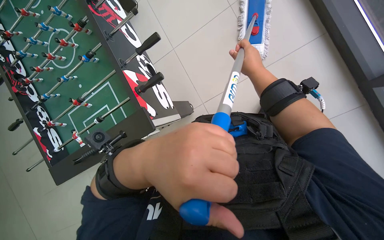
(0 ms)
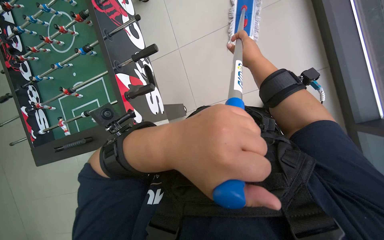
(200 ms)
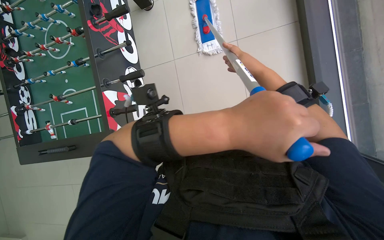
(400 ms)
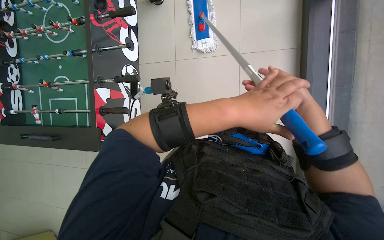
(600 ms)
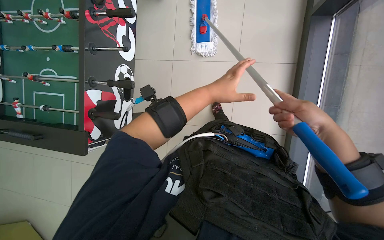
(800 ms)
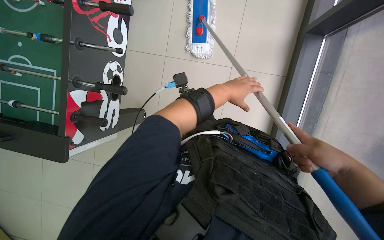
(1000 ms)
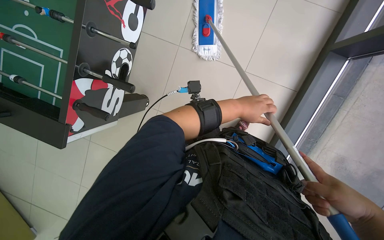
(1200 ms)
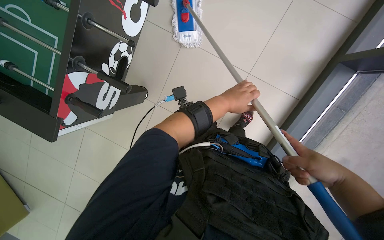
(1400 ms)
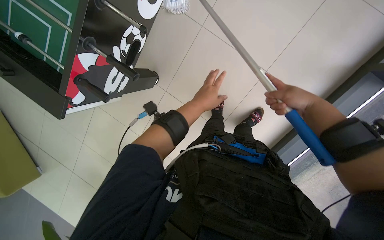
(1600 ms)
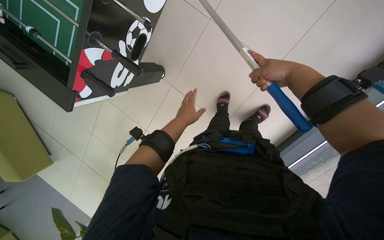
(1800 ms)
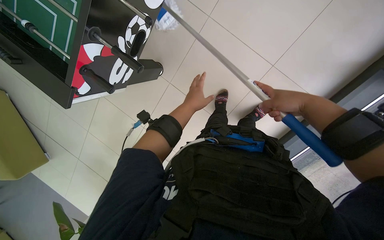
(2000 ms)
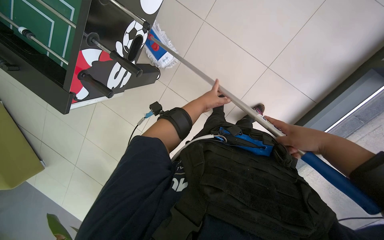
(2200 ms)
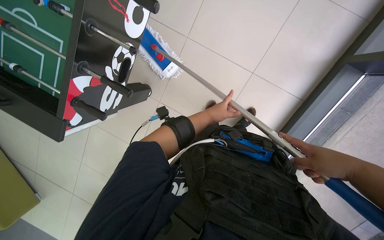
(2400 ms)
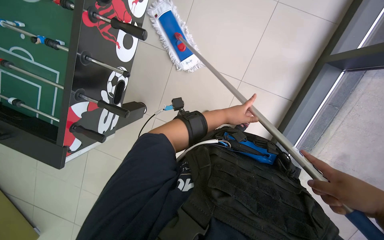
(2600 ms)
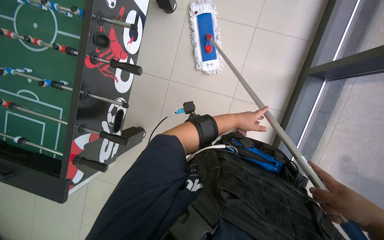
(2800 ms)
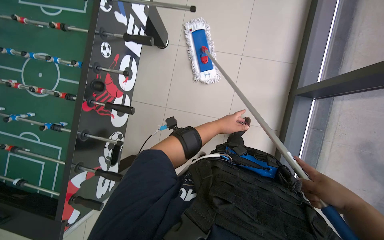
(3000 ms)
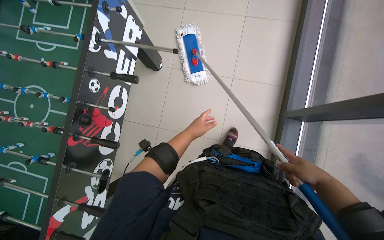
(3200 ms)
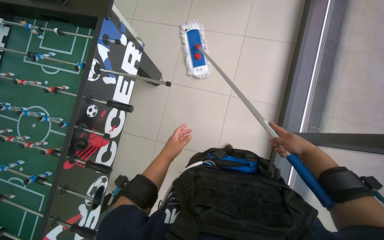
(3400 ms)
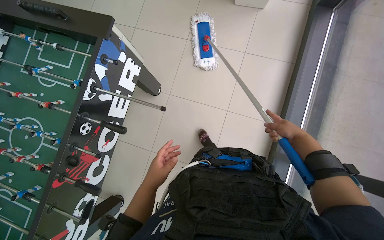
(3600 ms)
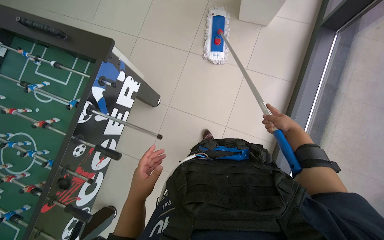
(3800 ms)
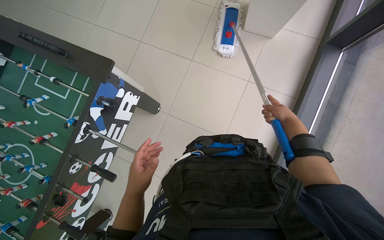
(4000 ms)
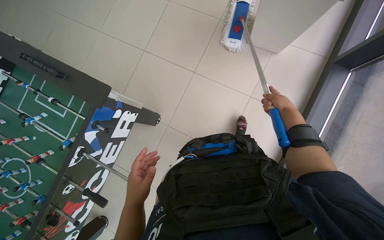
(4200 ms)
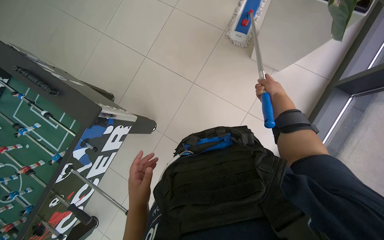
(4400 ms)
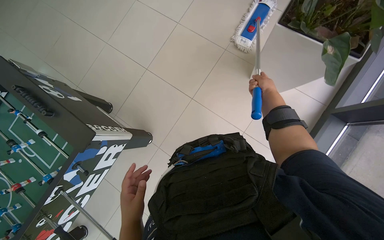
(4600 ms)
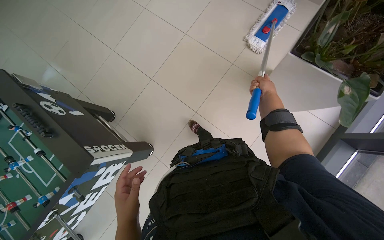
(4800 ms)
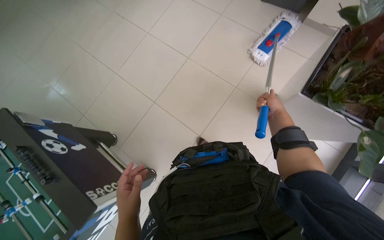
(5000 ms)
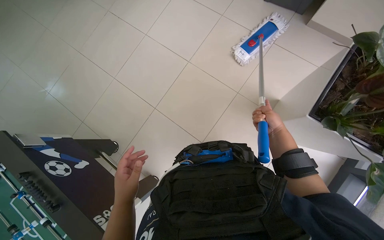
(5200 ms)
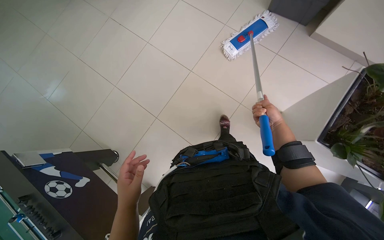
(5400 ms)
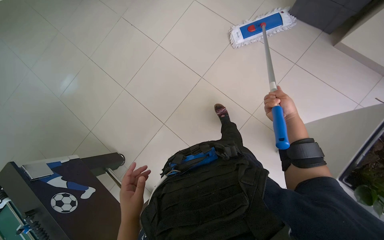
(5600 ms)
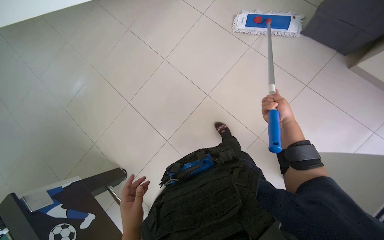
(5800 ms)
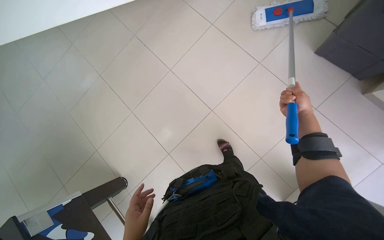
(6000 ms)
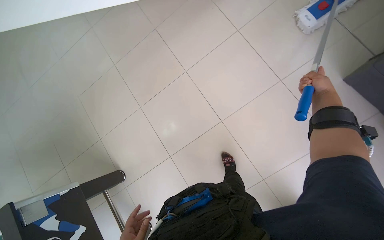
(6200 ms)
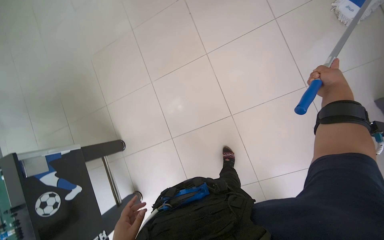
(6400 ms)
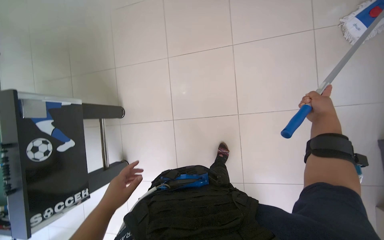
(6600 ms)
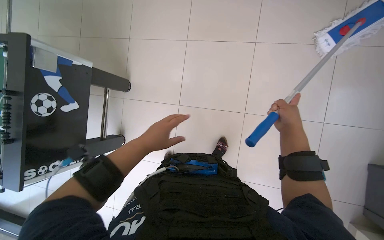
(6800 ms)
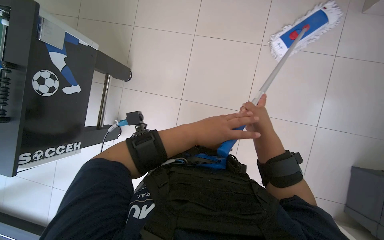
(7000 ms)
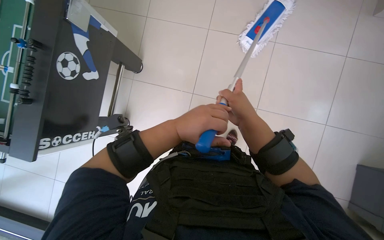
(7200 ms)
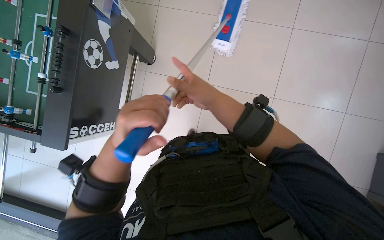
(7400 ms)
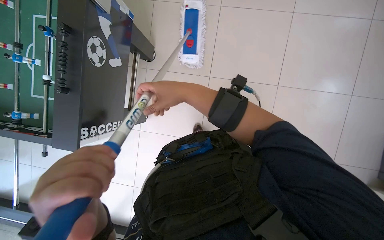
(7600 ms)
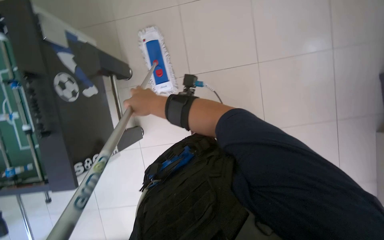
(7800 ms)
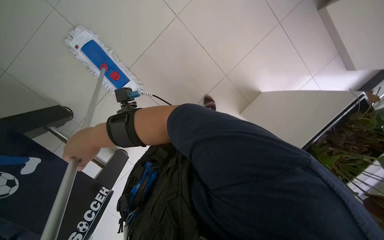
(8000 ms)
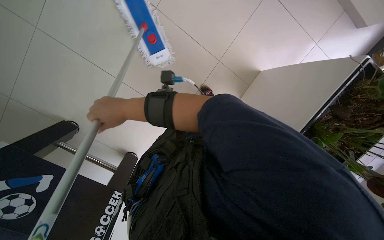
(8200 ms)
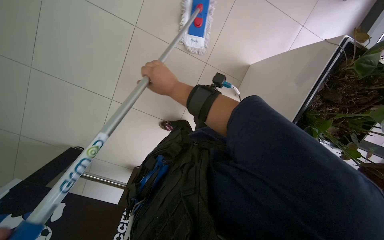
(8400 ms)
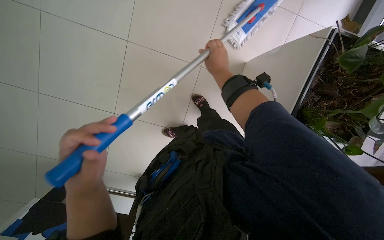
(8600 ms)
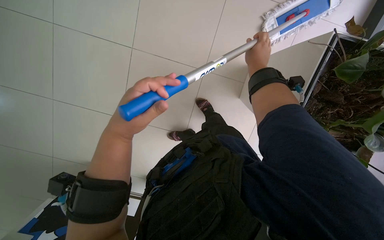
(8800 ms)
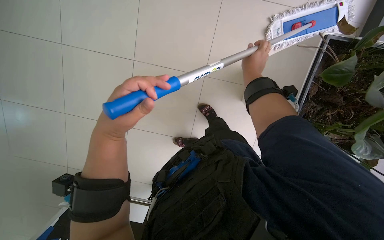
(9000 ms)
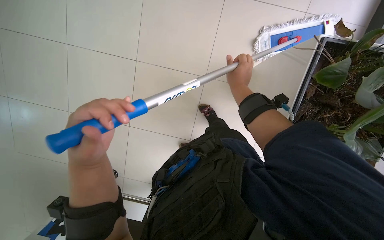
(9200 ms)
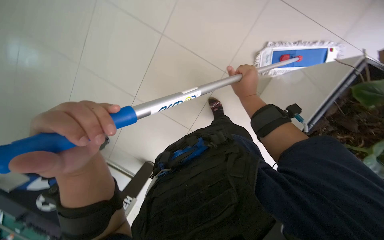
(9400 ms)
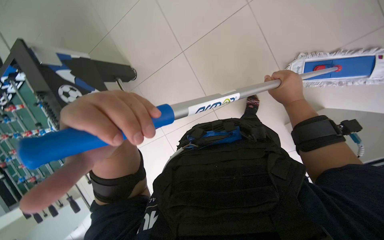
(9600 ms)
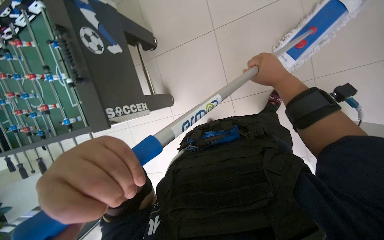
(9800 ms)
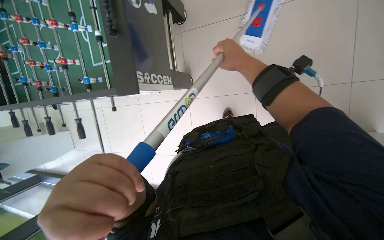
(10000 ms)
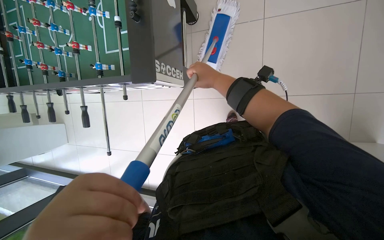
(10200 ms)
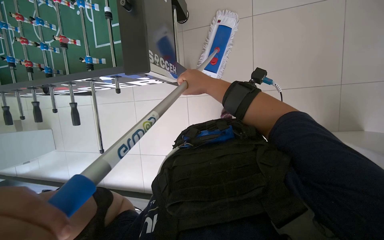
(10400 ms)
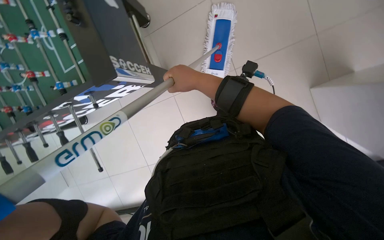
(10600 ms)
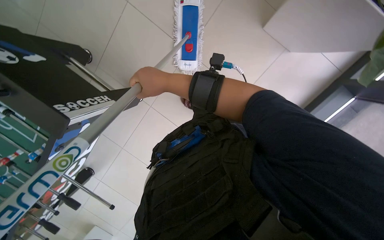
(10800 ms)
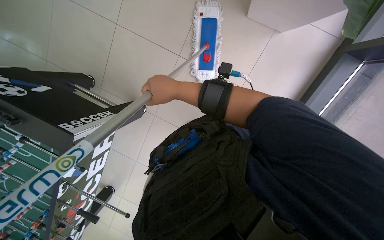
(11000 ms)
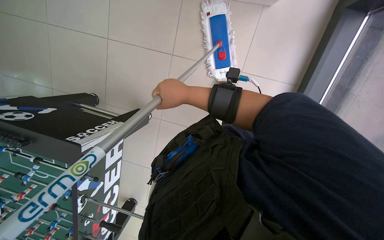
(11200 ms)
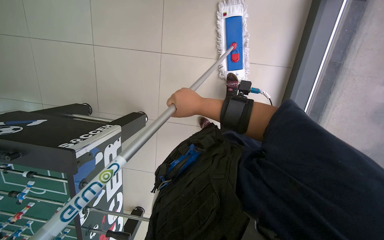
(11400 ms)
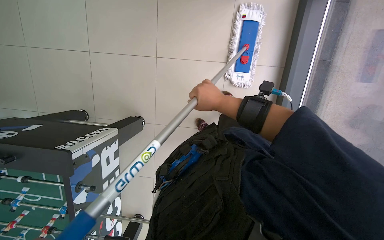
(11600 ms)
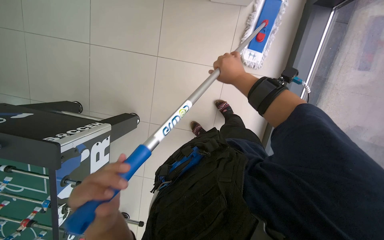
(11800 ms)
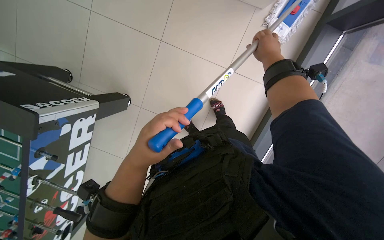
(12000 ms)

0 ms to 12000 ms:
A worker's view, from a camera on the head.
Job: mopping floor.
The whole recording: Mopping the floor. The worker wrings the mop head, attaches it to the handle, and mops the floor.
0 ms to 1600 ms: The head travels some 50 cm. The view tilts some 20 degrees downward. Everything in view rotates roughly 55 degrees clockwise.
1600 ms to 3000 ms: The view tips upward by approximately 20 degrees.
3000 ms to 4400 ms: The head travels about 90 cm.
4400 ms to 6000 ms: The wearer moves roughly 1 m.
6000 ms to 7600 ms: The wearer's head swings about 55 degrees to the left. The wearer looks approximately 20 degrees further downward.
7600 ms to 9000 ms: The right hand travels to the right and up the picture by about 30 cm.
9000 ms to 10400 ms: The right hand goes approximately 40 cm to the left and down the picture.
10400 ms to 12000 ms: The scene rotates counterclockwise by roughly 65 degrees.

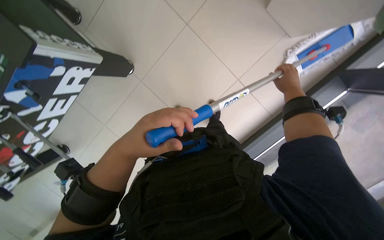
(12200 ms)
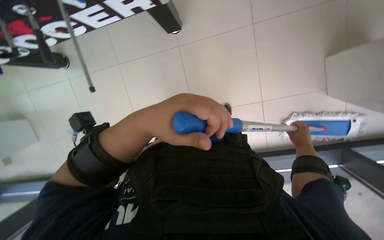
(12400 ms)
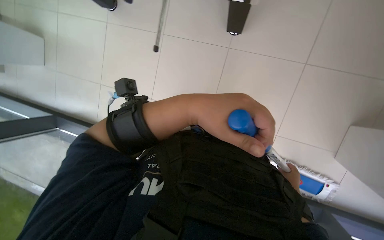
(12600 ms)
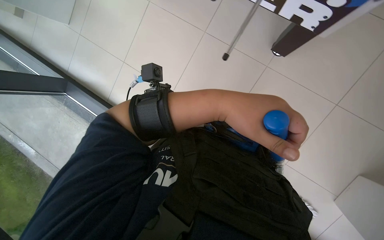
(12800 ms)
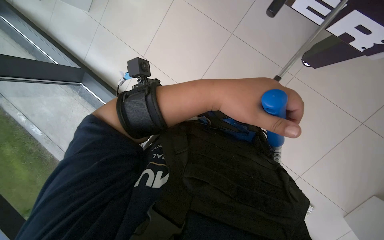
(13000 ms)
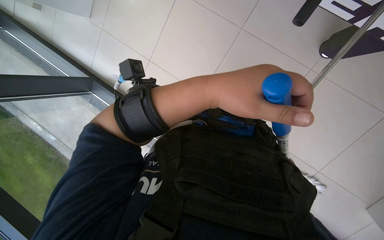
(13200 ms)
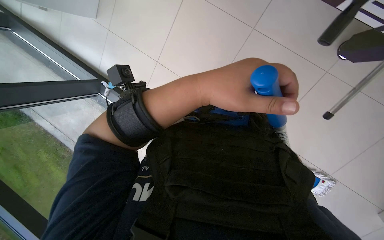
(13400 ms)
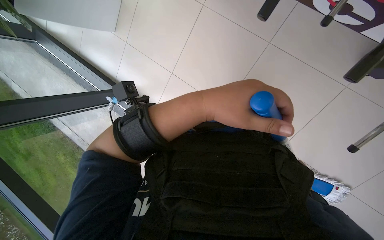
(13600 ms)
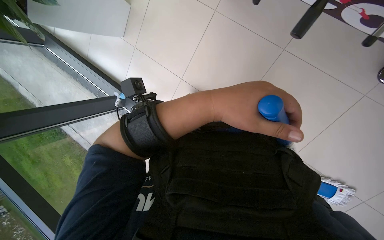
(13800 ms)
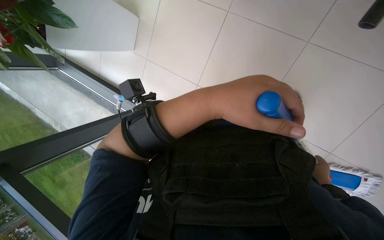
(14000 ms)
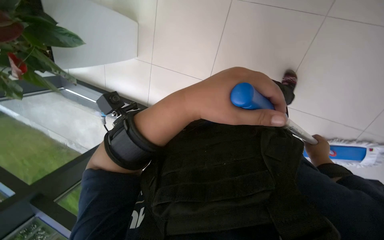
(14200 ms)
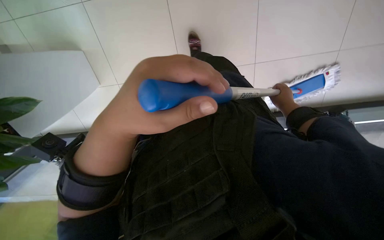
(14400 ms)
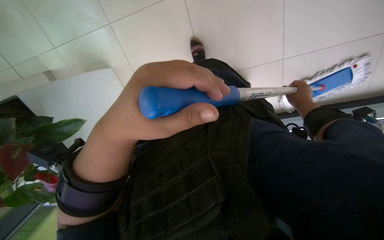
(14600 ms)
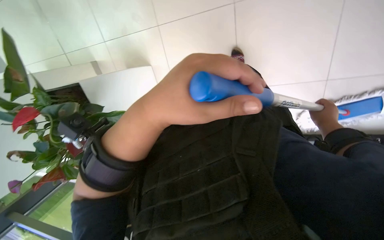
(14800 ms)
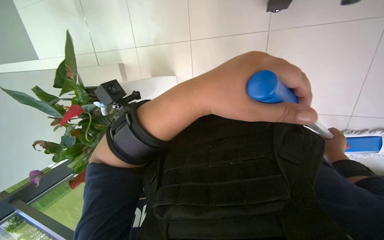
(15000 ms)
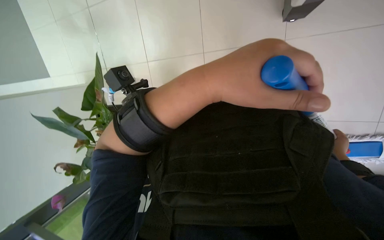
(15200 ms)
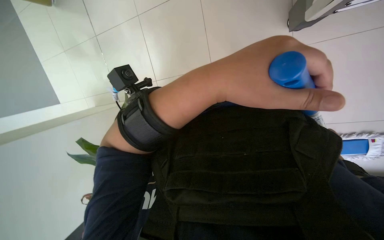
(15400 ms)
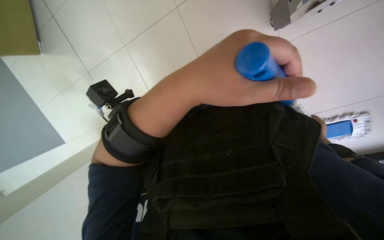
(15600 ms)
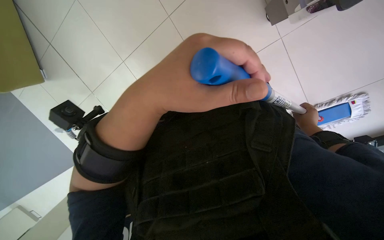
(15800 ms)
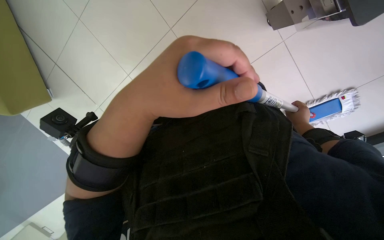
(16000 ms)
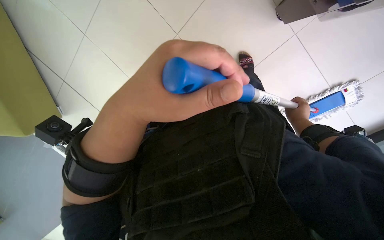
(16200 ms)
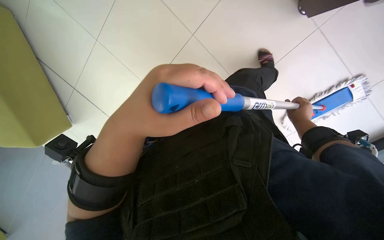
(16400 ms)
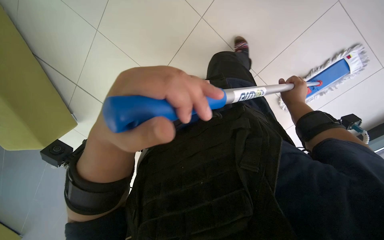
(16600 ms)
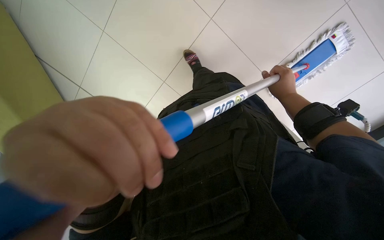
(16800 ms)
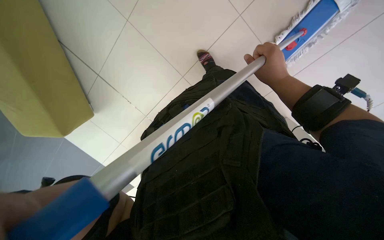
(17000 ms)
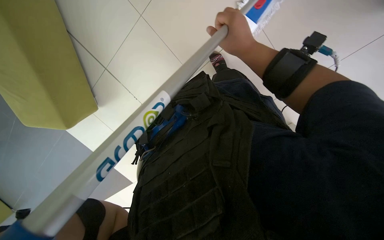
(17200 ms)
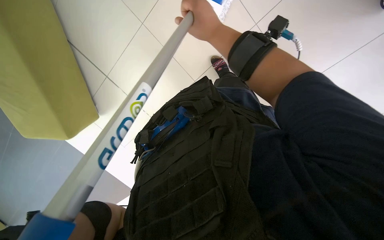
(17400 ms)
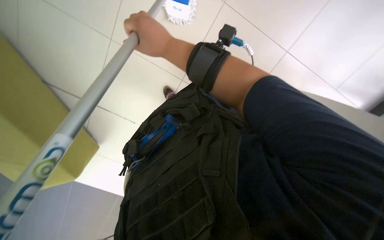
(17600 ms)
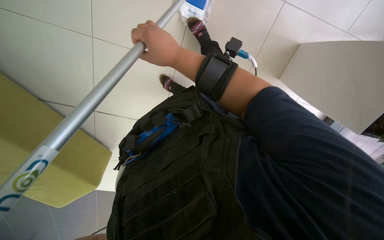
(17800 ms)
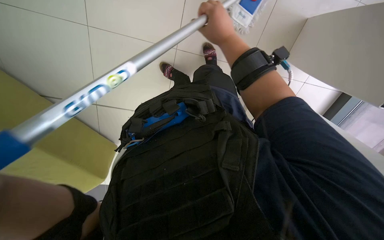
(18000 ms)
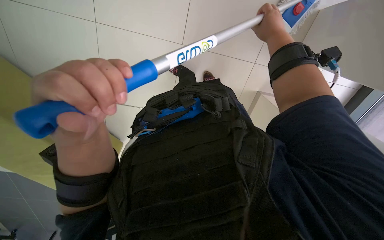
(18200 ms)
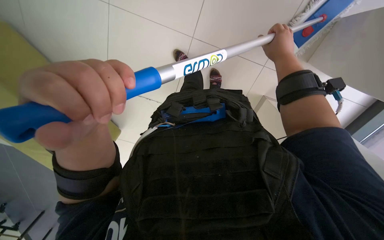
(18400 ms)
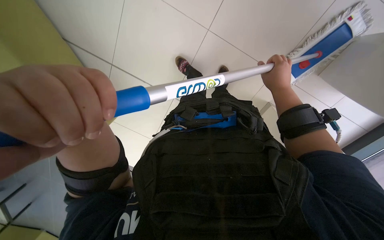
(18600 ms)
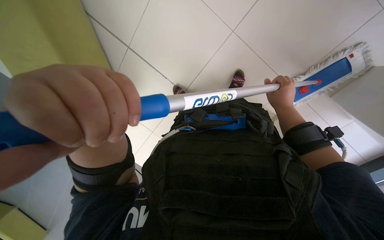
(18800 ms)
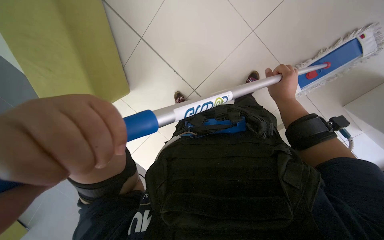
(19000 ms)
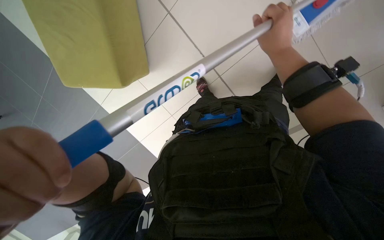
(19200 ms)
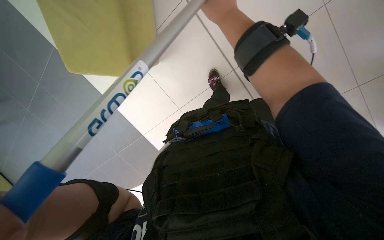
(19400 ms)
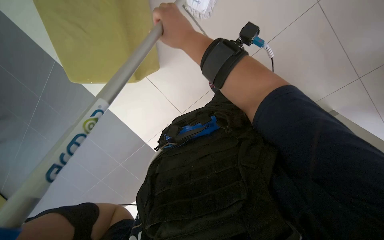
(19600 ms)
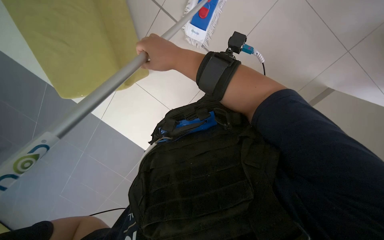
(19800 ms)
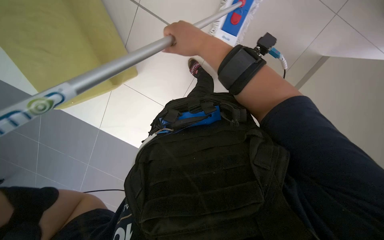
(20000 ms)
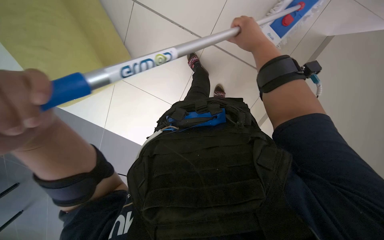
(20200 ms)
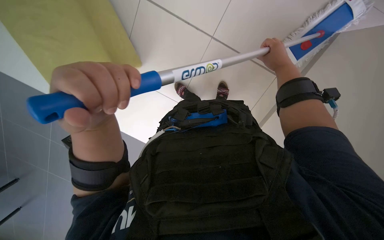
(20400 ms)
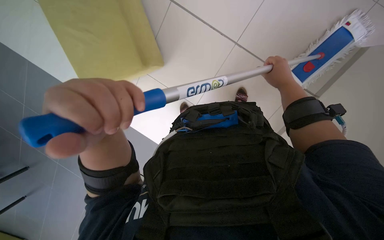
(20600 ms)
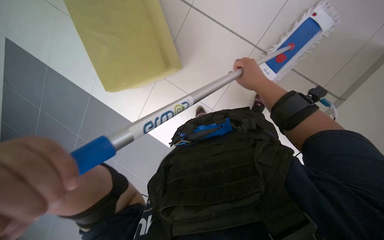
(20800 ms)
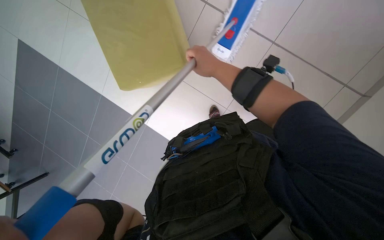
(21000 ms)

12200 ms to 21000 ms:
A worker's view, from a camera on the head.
Job: mopping floor.
The whole recording: Mopping the floor. The worker wrings the mop head, attaches it to the handle, and mops the floor.
12200 ms to 13600 ms: The left hand is displaced up the picture by roughly 15 cm.
13600 ms to 15200 ms: The left hand travels to the left and back again, some 15 cm each way.
15200 ms to 16600 ms: The left hand moves to the left, about 10 cm.
16600 ms to 18000 ms: The head turns to the right by about 30 degrees.
19600 ms to 21000 ms: The right hand reaches approximately 20 cm to the right, then returns.
